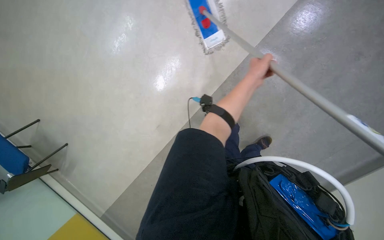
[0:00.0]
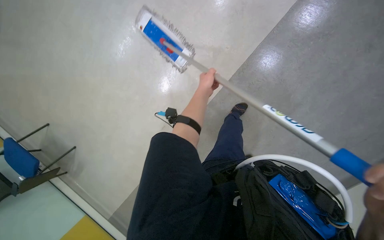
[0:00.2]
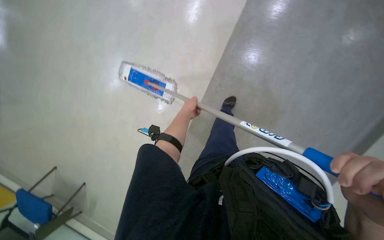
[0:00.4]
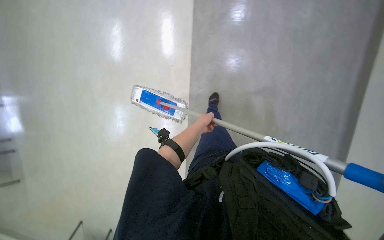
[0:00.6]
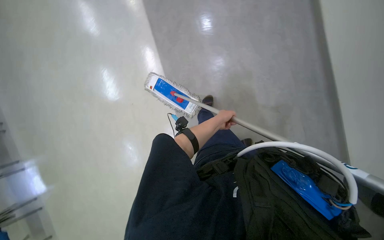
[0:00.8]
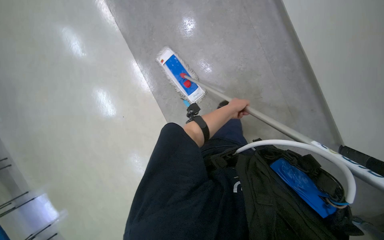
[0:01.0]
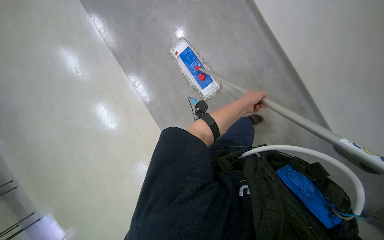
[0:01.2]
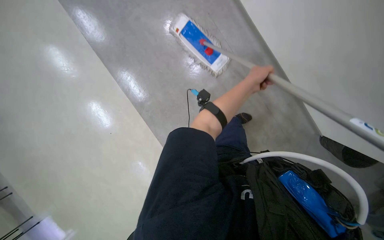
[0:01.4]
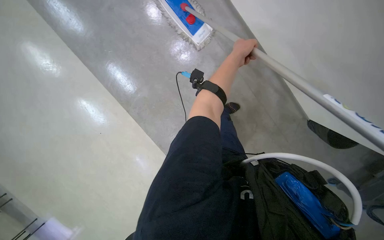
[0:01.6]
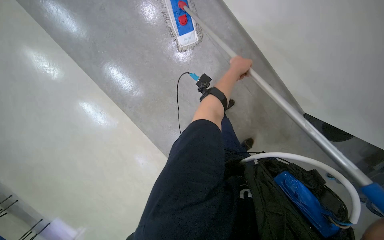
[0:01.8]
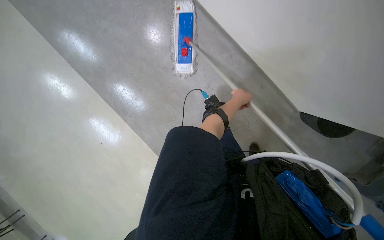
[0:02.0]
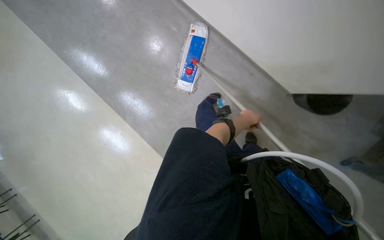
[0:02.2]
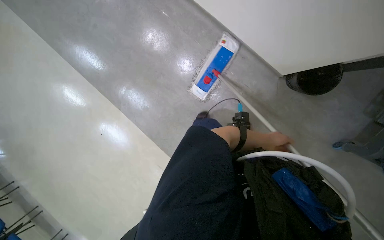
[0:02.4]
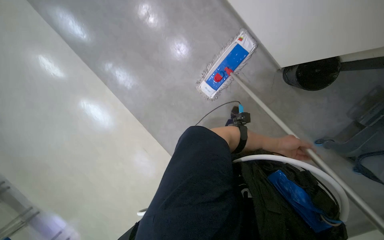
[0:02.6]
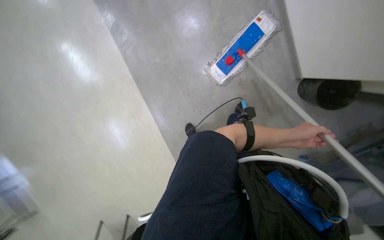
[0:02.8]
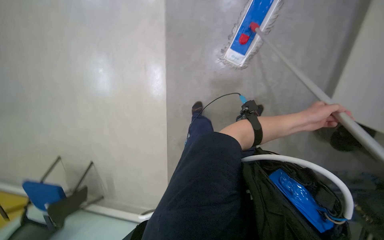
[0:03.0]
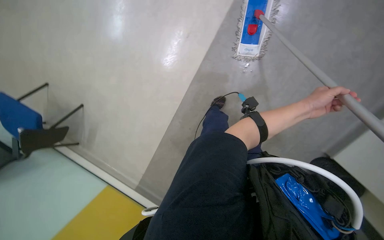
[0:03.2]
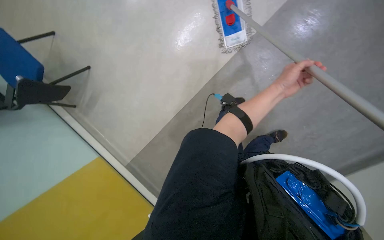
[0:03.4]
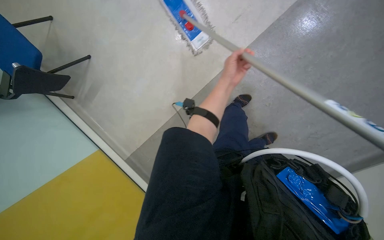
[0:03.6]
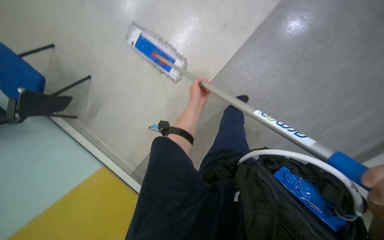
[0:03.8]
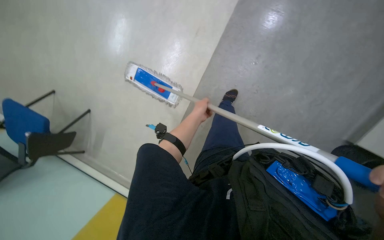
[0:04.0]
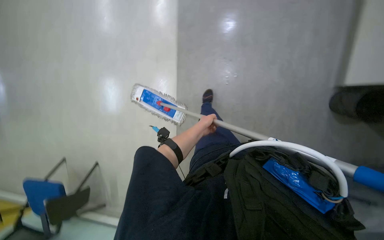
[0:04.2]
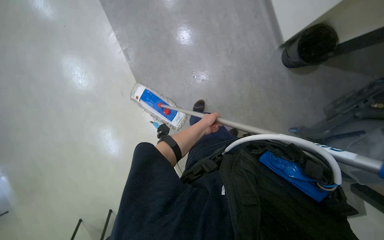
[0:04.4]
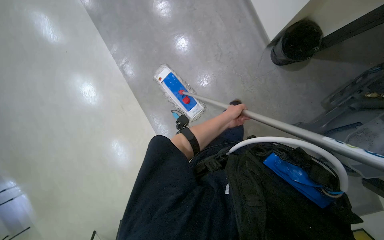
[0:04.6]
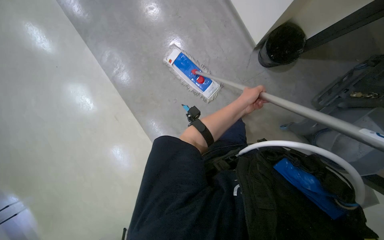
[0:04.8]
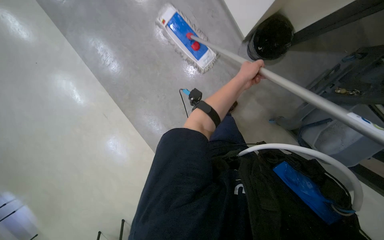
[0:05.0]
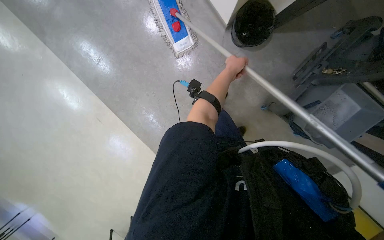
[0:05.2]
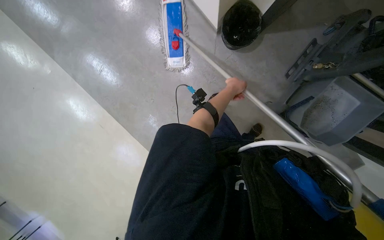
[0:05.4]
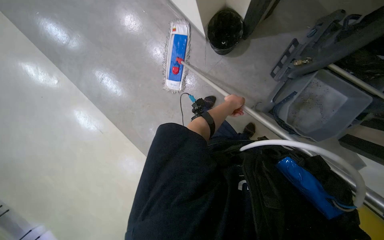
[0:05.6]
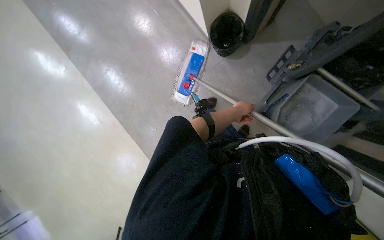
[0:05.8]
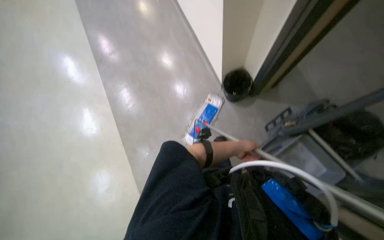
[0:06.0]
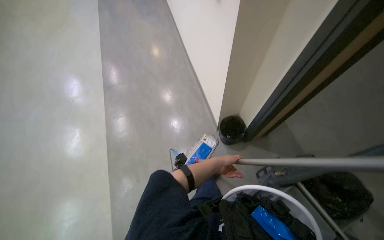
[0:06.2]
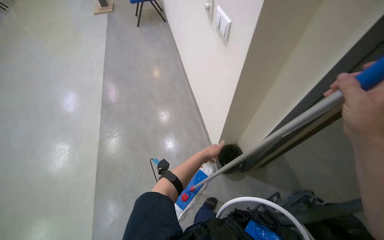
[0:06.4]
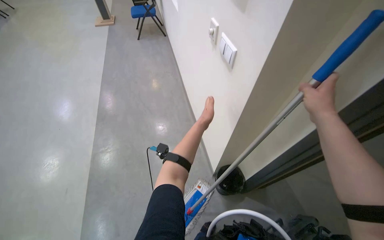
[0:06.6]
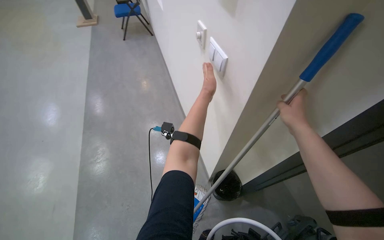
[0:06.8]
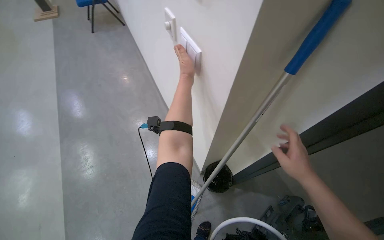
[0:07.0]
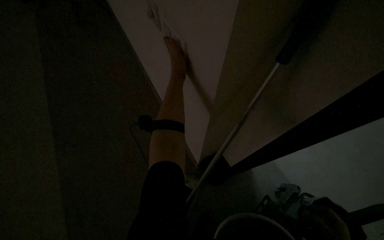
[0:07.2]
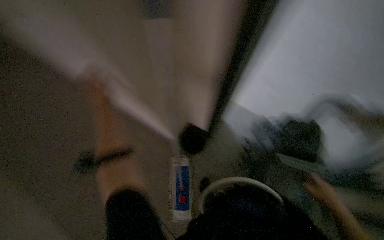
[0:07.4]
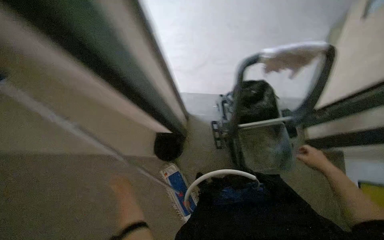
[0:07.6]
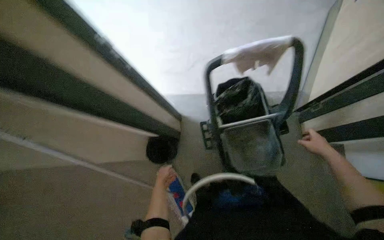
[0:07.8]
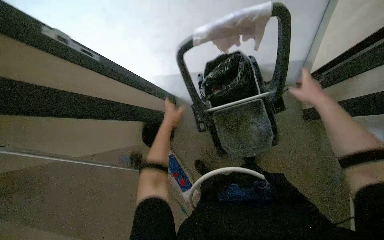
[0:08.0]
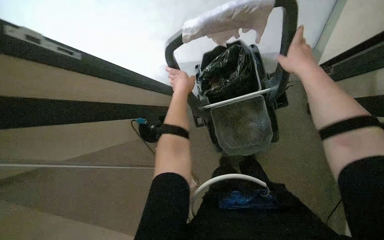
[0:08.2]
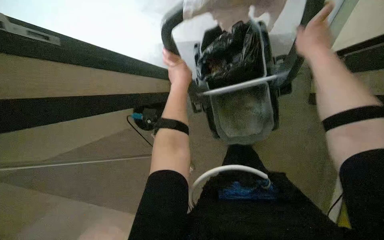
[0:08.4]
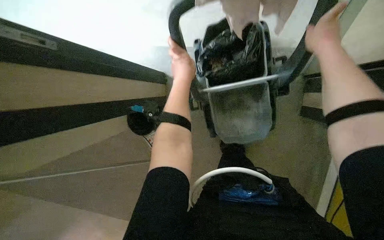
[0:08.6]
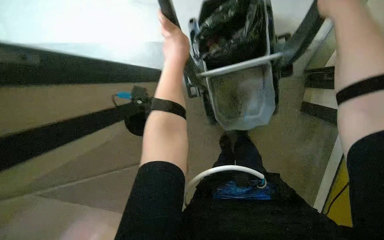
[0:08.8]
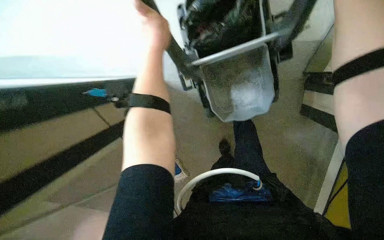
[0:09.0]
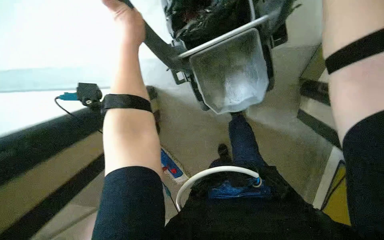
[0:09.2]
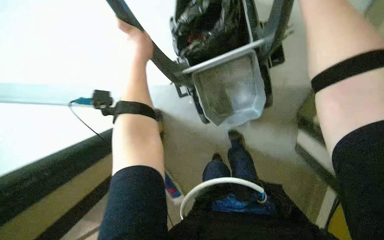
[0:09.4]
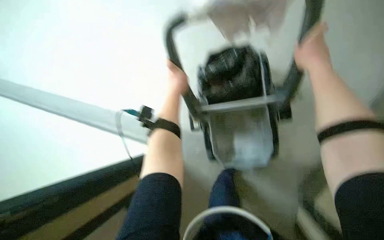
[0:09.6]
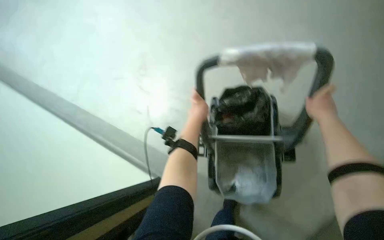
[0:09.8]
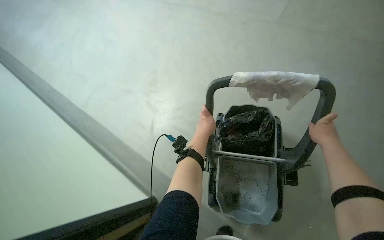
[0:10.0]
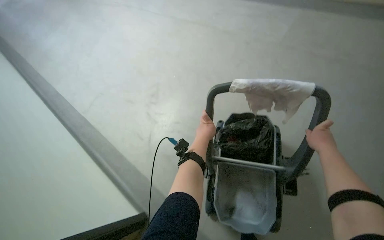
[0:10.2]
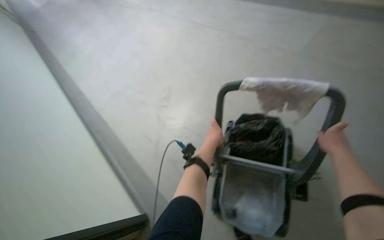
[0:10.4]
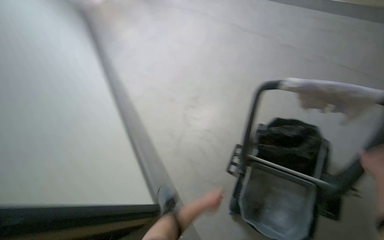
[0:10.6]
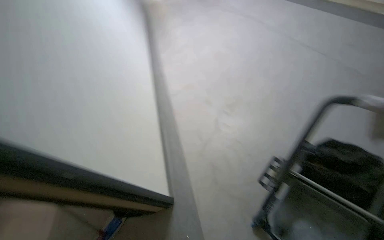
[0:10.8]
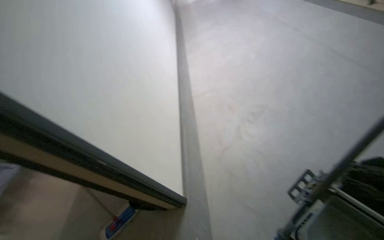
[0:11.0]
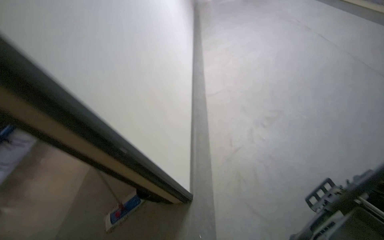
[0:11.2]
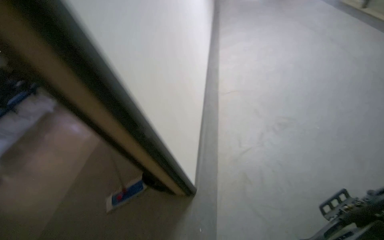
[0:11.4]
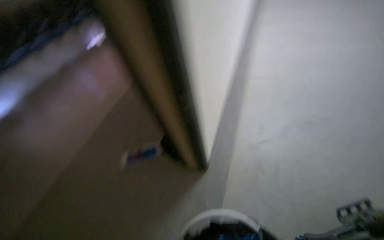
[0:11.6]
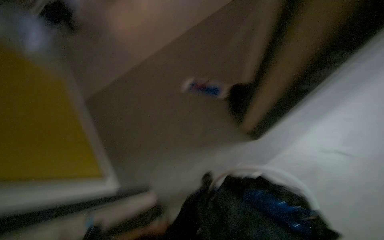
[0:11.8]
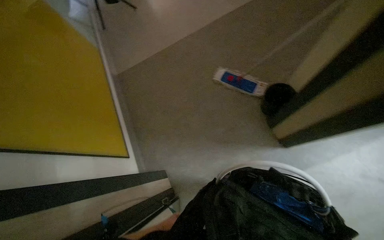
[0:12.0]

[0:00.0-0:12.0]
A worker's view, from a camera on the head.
Job: organizing items.
The whole recording: Pushing cleaning cart. The worker pushes a cleaning cart through the hallway.
0:00.0 to 0:01.6: The left hand moves about 15 cm to the left and comes back.
0:01.6 to 0:03.0: The view tips downward by some 10 degrees. The left hand heads down the picture and to the right, covering some 25 cm.
0:03.0 to 0:04.4: The scene turns about 25 degrees counterclockwise in the picture. The left hand heads to the left, covering approximately 25 cm.
0:04.4 to 0:06.0: The camera travels approximately 40 cm. The view tilts approximately 15 degrees upward.
0:06.0 to 0:07.6: The view tilts some 25 degrees upward.
0:07.6 to 0:09.0: The view tilts roughly 30 degrees downward. The right hand is displaced nearer to the camera and up the picture by about 25 cm.
0:09.0 to 0:10.4: The view tilts some 35 degrees upward. Everything in view rotates some 30 degrees clockwise.
0:10.4 to 0:12.0: The camera travels some 80 cm. The wearer looks roughly 65 degrees further to the left. The view tilts roughly 15 degrees downward.

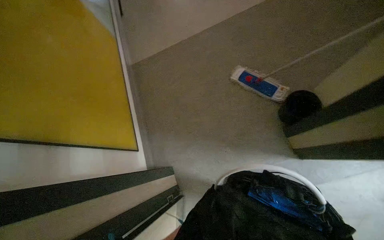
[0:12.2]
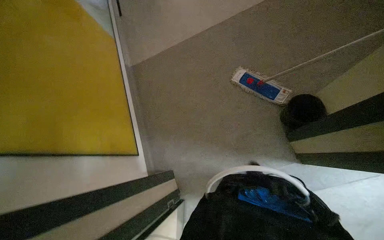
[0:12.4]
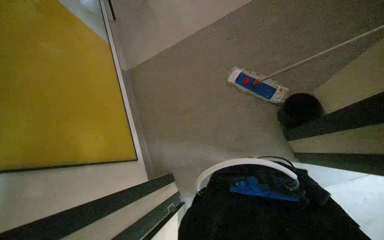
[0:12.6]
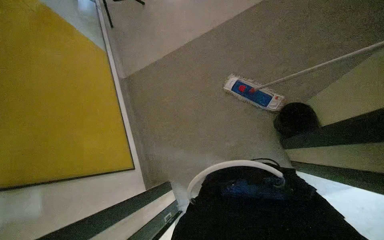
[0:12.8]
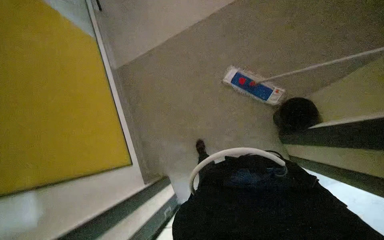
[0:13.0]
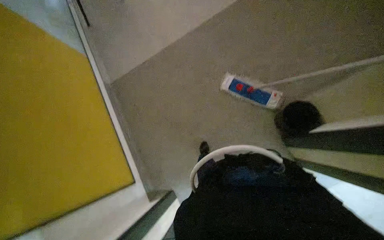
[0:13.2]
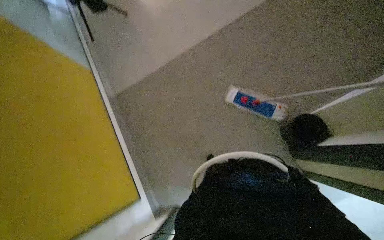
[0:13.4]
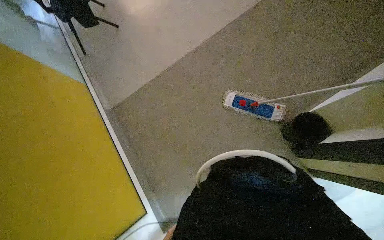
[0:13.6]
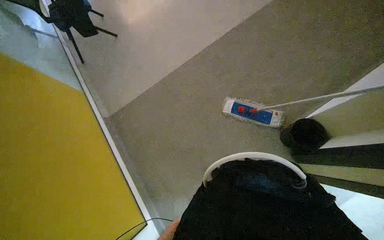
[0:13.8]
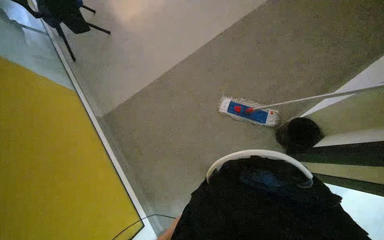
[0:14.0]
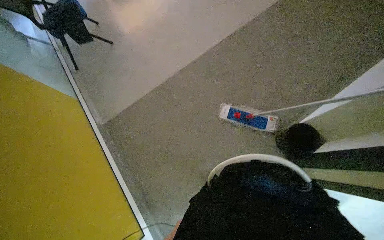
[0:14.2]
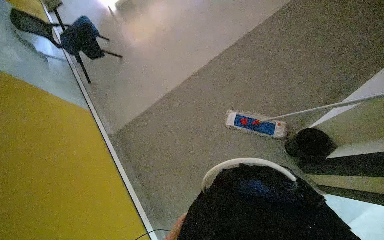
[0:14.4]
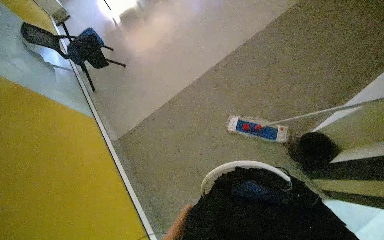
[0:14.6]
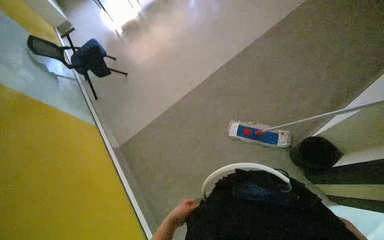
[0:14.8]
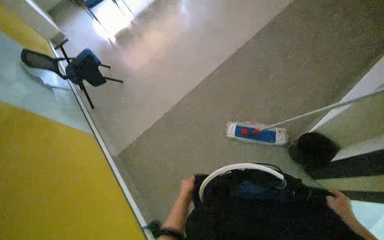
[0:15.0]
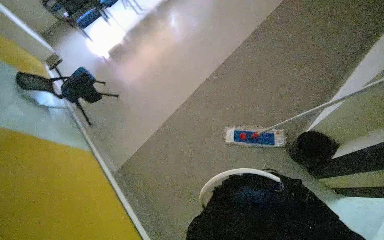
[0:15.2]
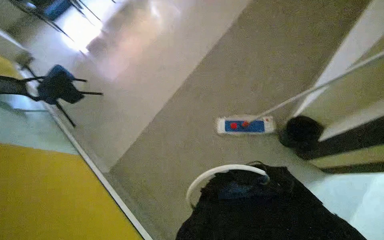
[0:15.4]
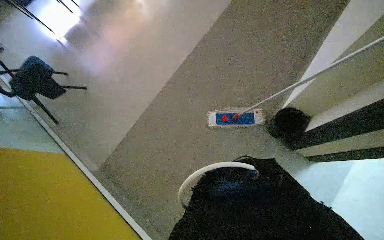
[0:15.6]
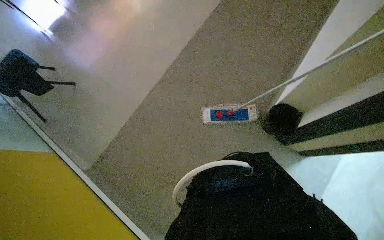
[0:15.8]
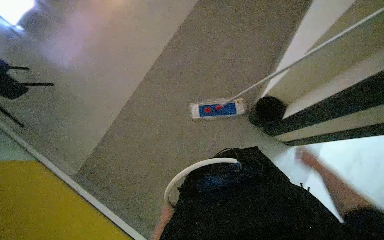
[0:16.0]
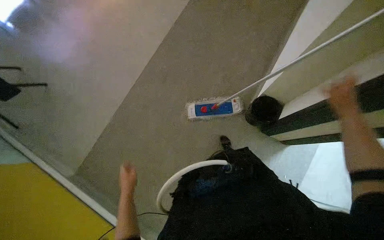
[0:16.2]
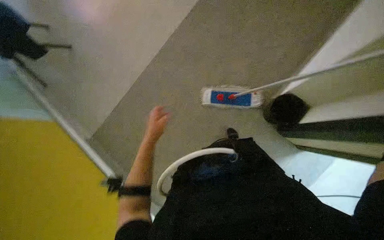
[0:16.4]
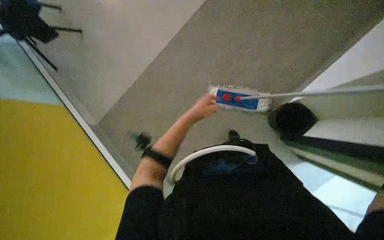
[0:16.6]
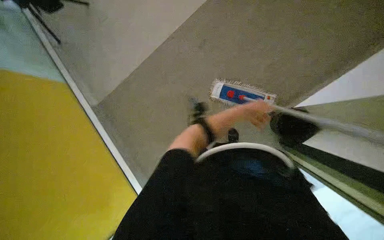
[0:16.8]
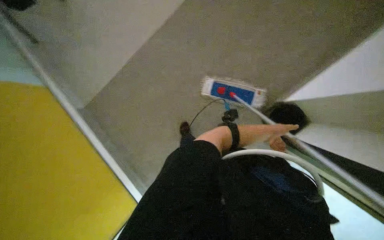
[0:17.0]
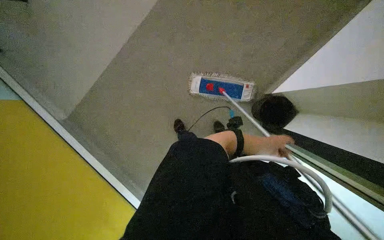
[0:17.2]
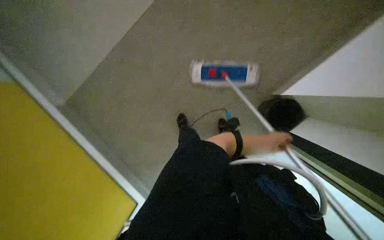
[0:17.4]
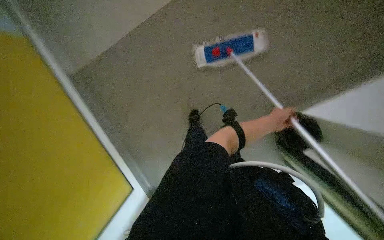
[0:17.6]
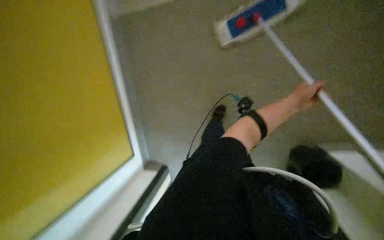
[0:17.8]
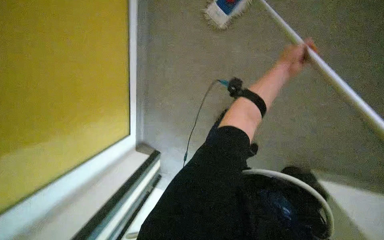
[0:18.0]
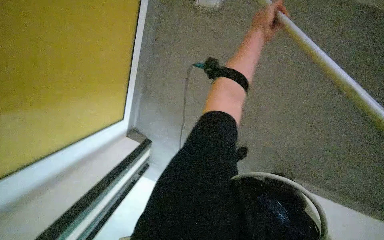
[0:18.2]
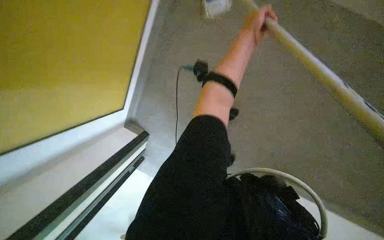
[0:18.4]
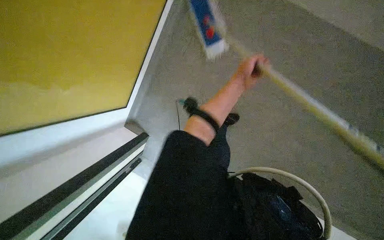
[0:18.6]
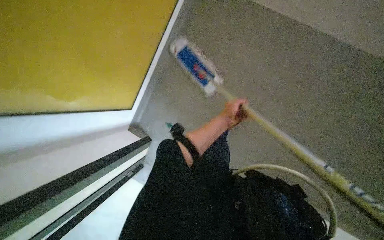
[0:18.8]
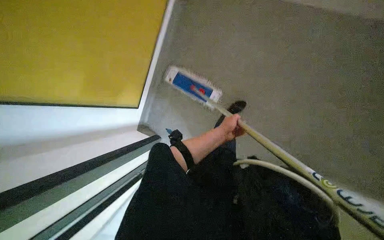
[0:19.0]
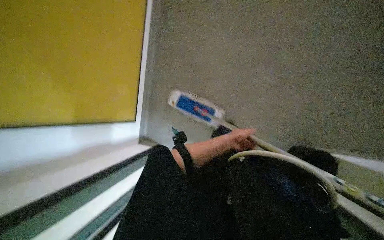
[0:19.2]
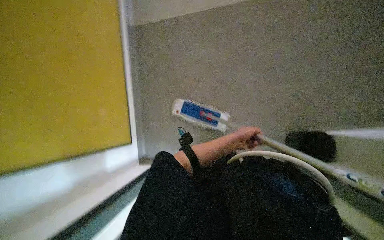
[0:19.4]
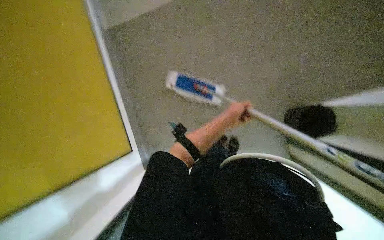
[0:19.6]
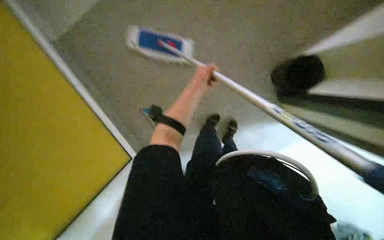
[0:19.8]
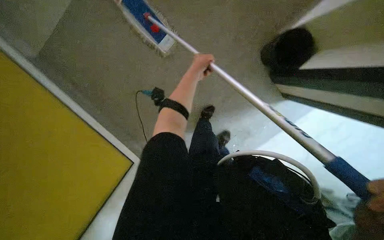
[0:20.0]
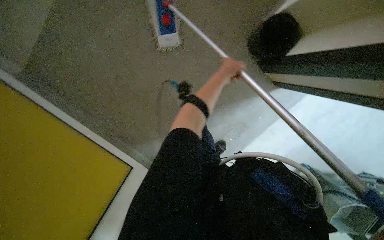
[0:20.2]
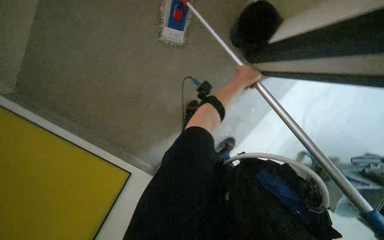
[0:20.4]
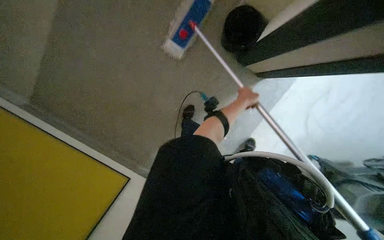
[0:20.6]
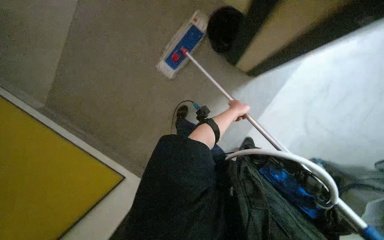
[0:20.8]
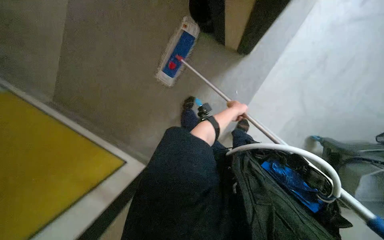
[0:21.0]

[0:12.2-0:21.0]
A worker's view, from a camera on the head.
Job: organizing items.
The whole recording: Pushing cleaning cart. The worker pushes a cleaning cart through the hallway.
0:12.2 to 0:13.6: The camera is carried about 60 cm.
0:13.6 to 0:15.2: The view tilts approximately 15 degrees upward.
0:15.2 to 0:16.6: The view tilts roughly 15 degrees downward.
0:16.6 to 0:18.0: The view tilts approximately 20 degrees downward. The left hand moves to the right, roughly 25 cm.
0:18.0 to 0:19.6: The camera sweeps to the left, by about 20 degrees. The view tilts approximately 20 degrees upward. Everything in view rotates about 35 degrees counterclockwise.
